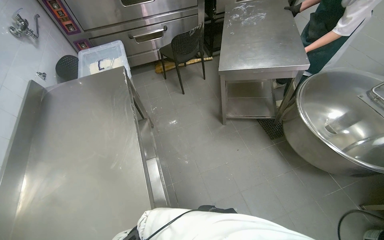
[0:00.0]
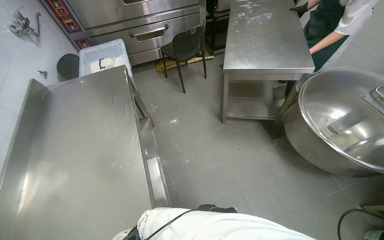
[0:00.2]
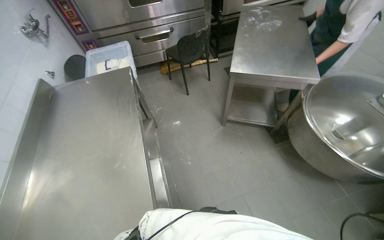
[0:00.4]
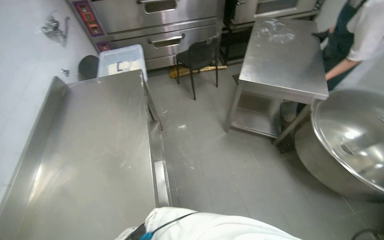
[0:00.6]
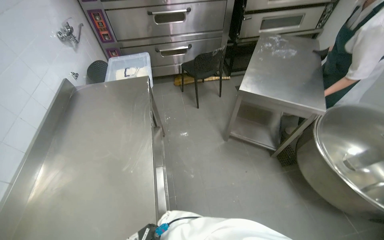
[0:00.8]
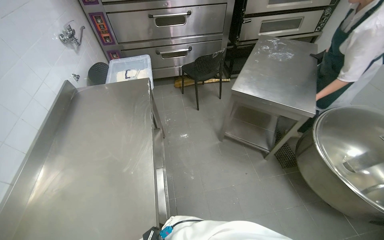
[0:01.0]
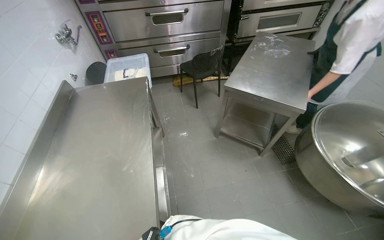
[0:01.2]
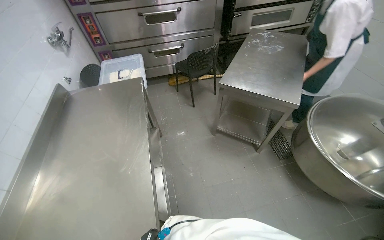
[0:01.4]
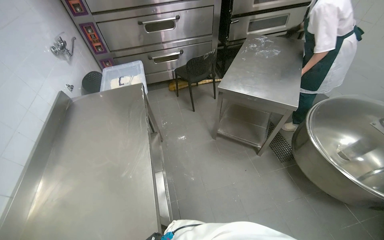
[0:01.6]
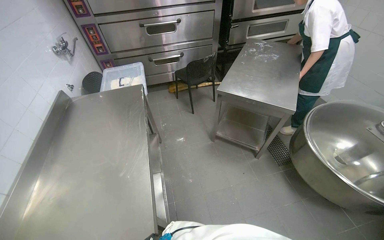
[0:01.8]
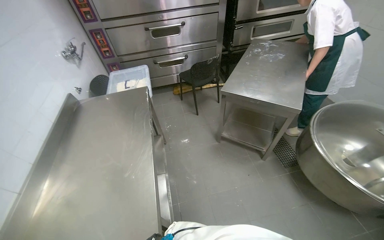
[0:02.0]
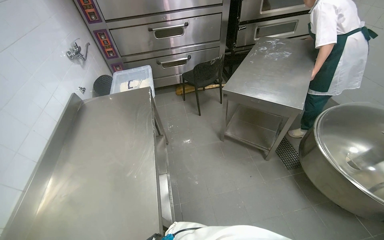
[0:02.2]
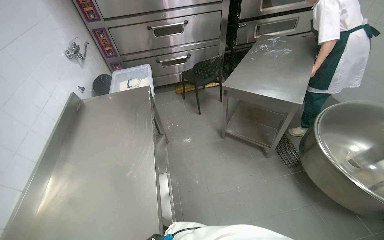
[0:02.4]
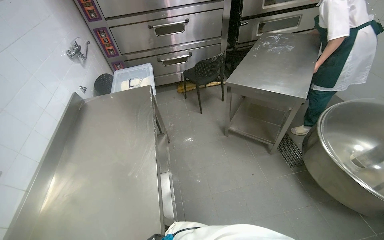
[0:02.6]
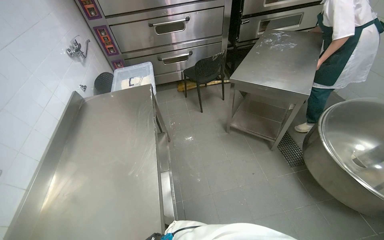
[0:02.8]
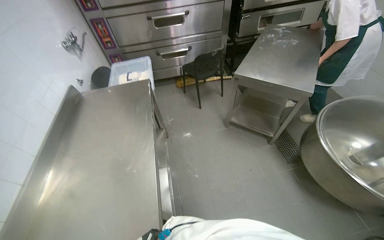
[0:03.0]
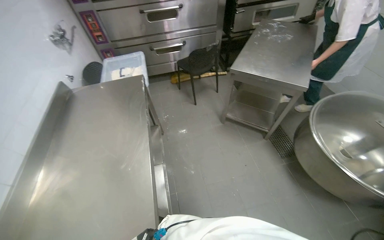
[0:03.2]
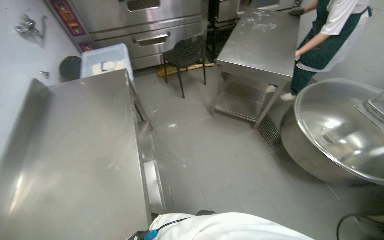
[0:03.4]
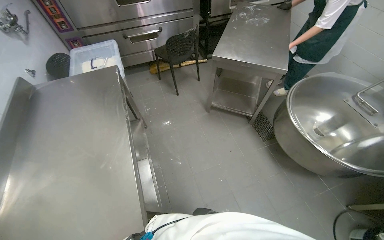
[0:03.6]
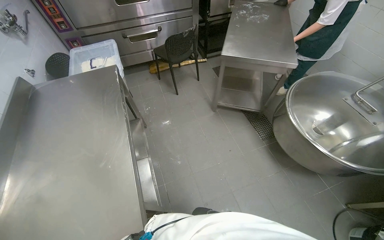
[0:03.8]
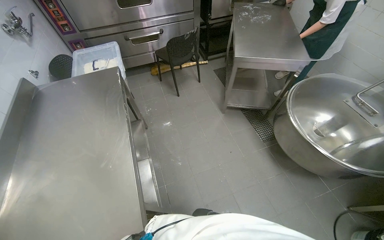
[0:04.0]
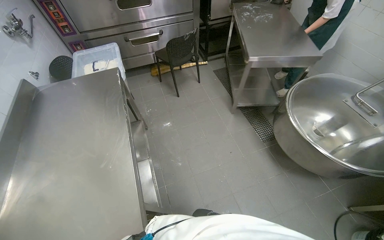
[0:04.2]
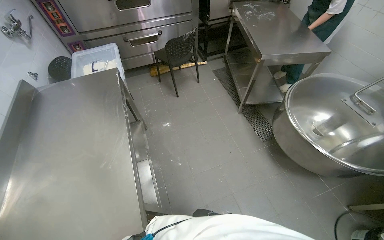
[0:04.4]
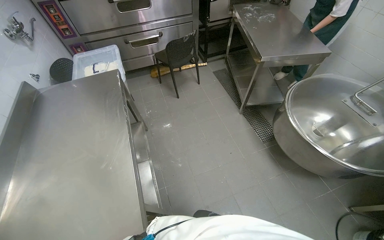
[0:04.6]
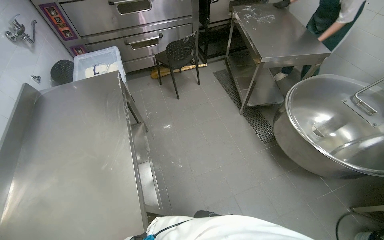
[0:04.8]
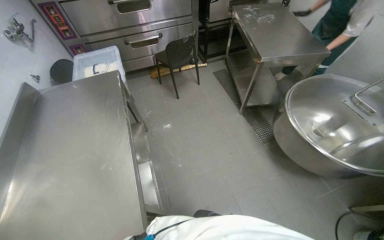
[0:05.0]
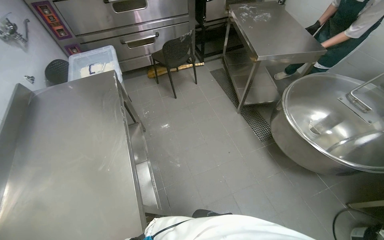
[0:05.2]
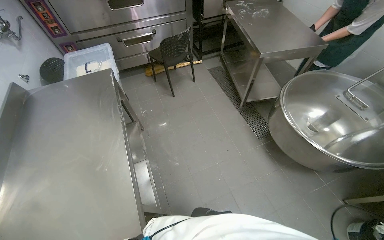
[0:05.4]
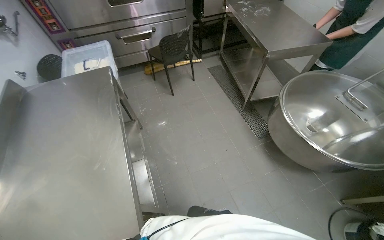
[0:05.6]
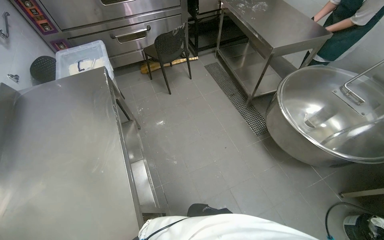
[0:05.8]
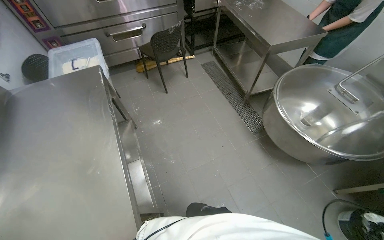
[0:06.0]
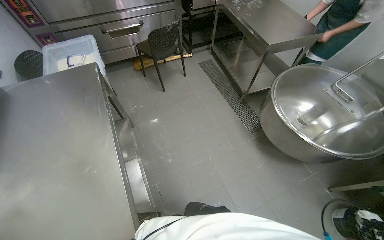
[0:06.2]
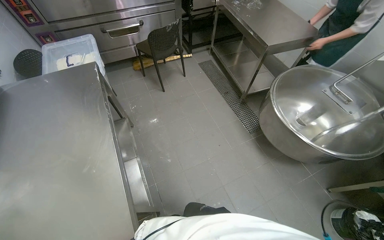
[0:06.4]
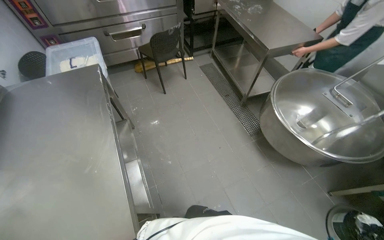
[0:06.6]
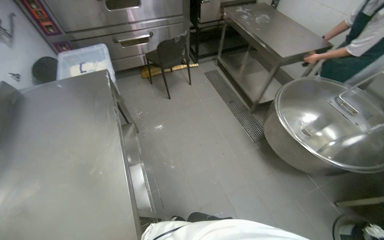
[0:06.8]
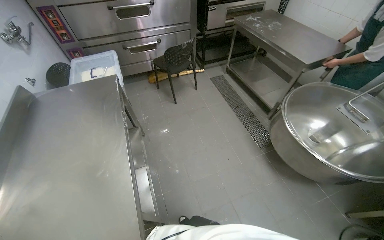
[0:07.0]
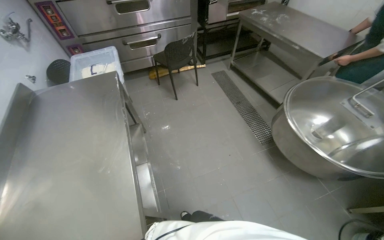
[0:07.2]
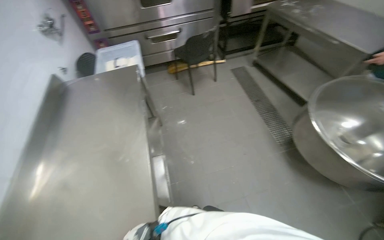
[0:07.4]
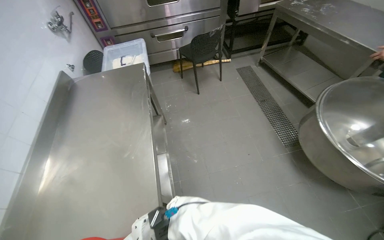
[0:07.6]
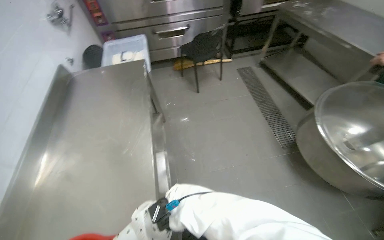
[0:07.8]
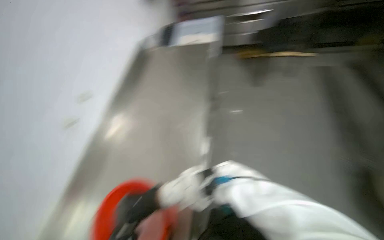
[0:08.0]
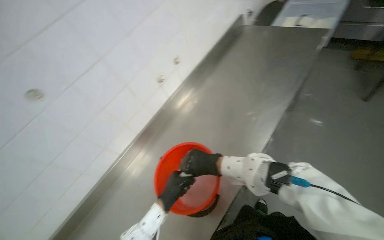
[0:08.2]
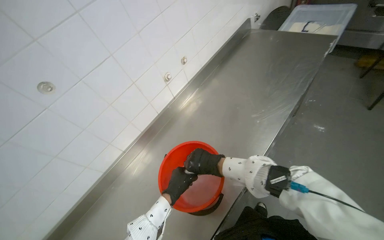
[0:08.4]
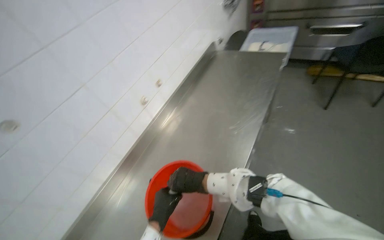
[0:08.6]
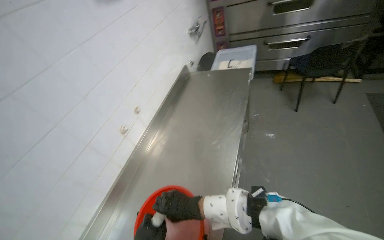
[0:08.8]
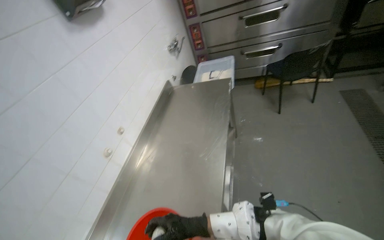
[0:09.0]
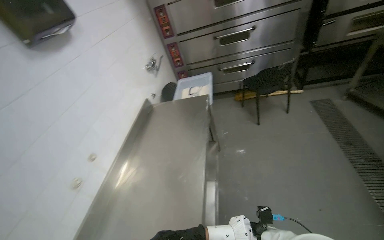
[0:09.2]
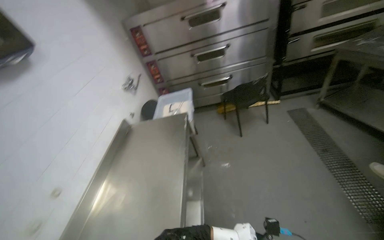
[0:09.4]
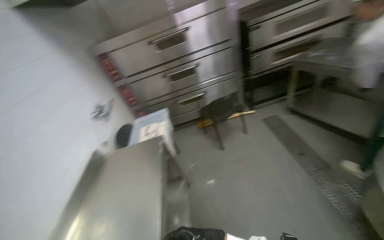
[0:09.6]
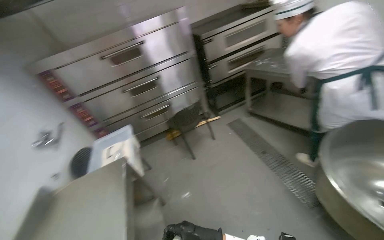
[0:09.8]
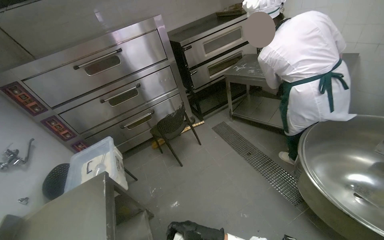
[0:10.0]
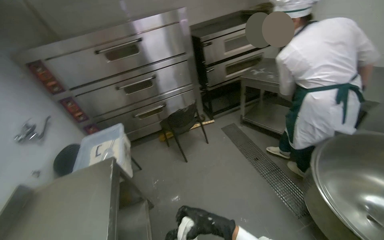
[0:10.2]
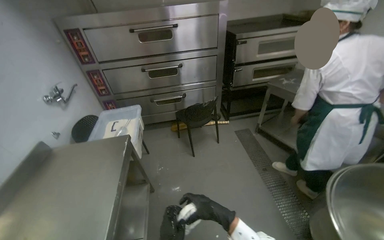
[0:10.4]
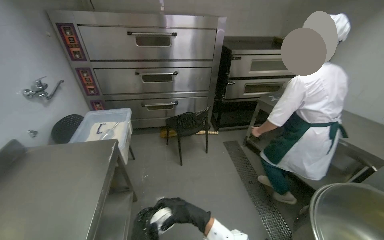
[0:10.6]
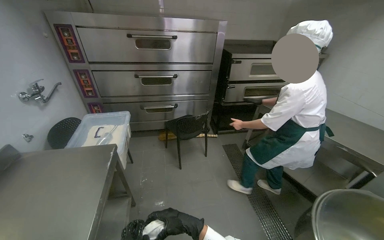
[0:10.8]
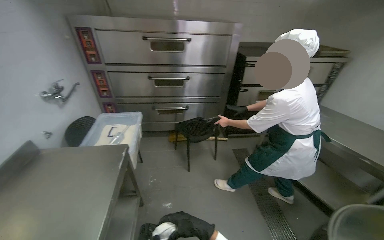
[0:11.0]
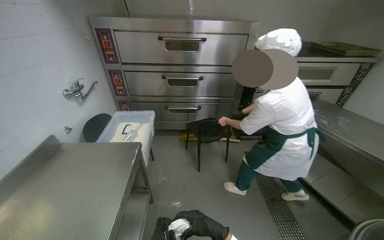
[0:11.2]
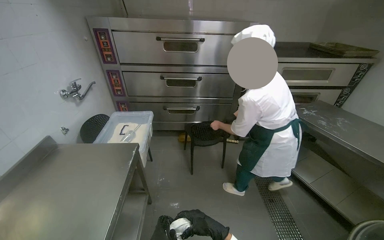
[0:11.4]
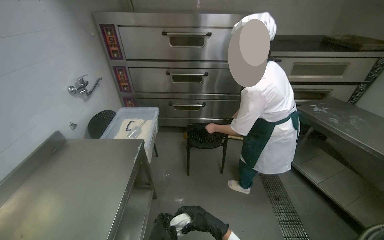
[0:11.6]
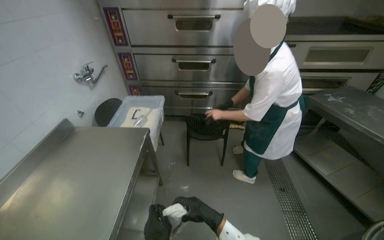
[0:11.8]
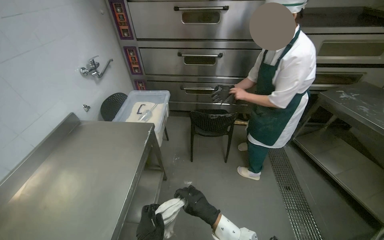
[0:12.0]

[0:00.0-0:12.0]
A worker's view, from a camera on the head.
Job: preparing cleaning supplies.
The whole recording: Wringing cleaning cloth. The worker wrings a cleaning cloth in a bucket.
0:09.0 to 0:10.4: The view pans to the right by some 20 degrees. The camera pitches upward, by about 15 degrees.
0:10.4 to 0:12.0: The right hand moves farther from the camera, about 15 cm.

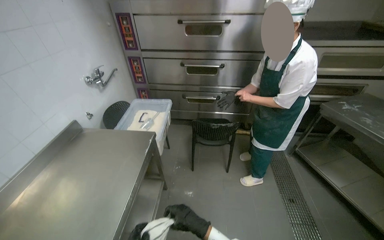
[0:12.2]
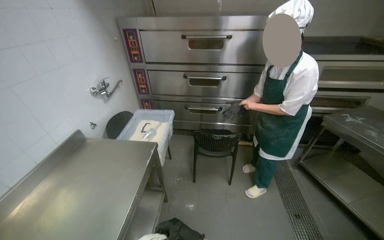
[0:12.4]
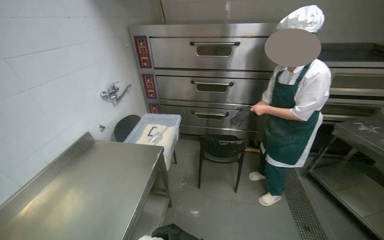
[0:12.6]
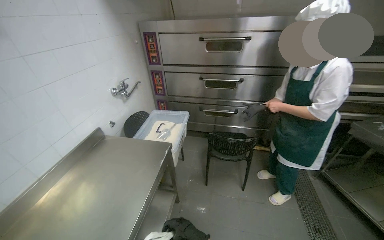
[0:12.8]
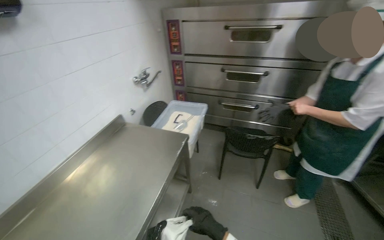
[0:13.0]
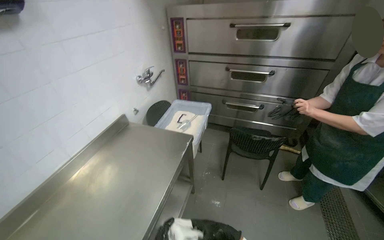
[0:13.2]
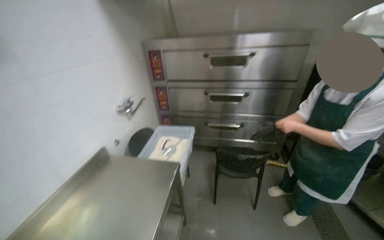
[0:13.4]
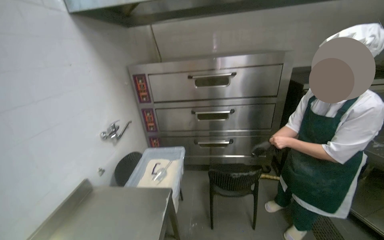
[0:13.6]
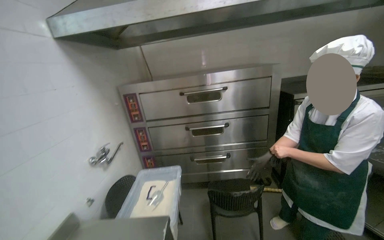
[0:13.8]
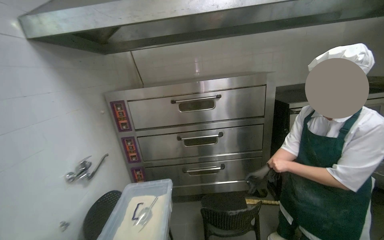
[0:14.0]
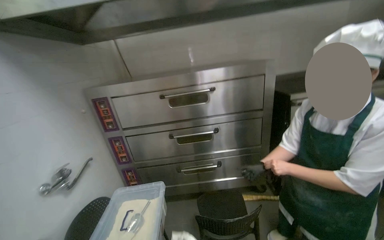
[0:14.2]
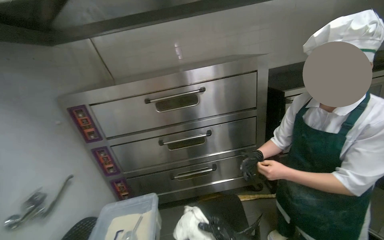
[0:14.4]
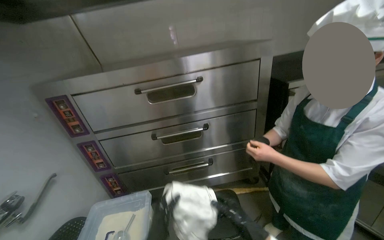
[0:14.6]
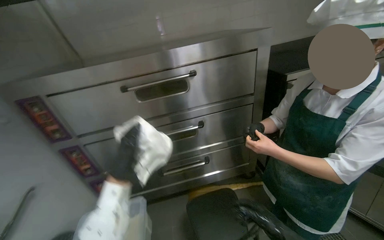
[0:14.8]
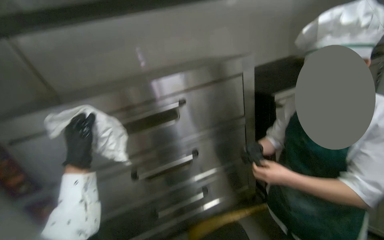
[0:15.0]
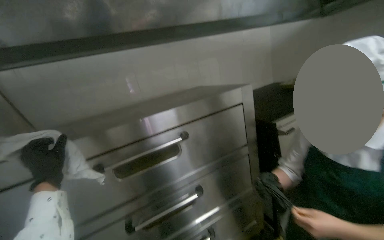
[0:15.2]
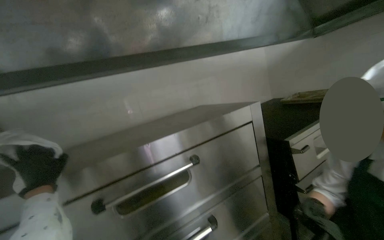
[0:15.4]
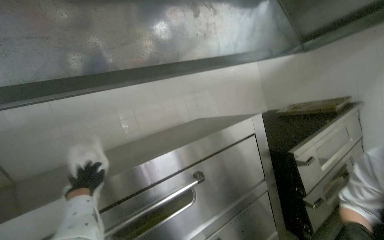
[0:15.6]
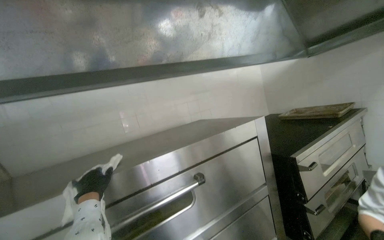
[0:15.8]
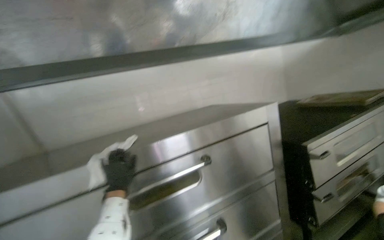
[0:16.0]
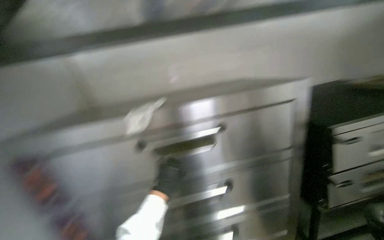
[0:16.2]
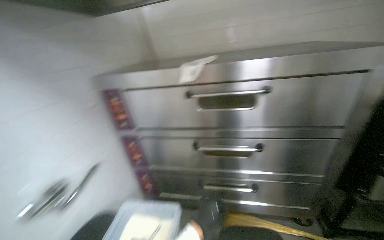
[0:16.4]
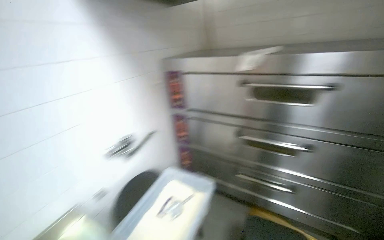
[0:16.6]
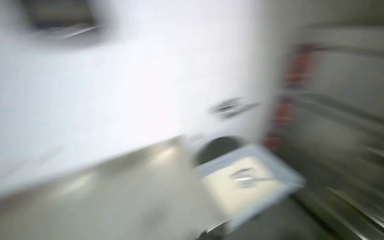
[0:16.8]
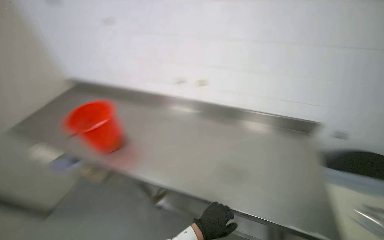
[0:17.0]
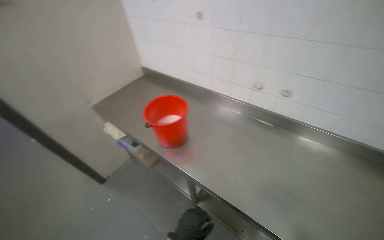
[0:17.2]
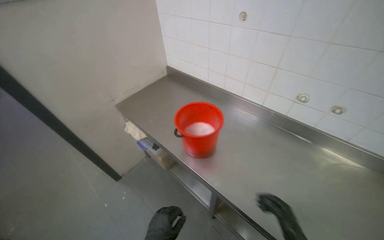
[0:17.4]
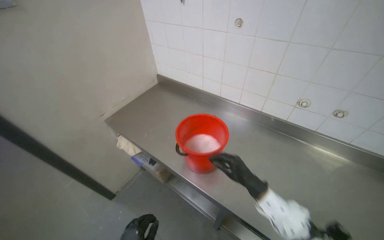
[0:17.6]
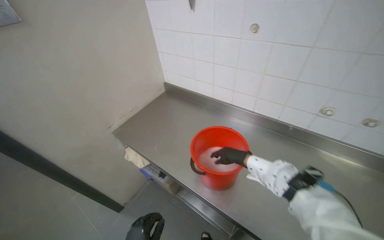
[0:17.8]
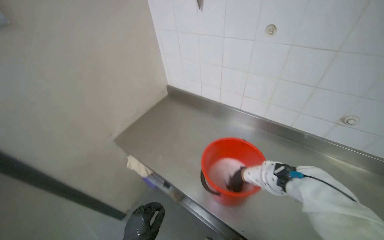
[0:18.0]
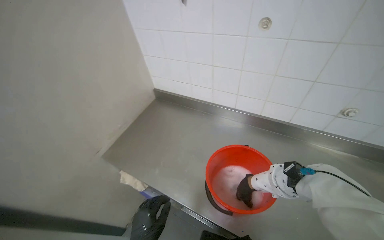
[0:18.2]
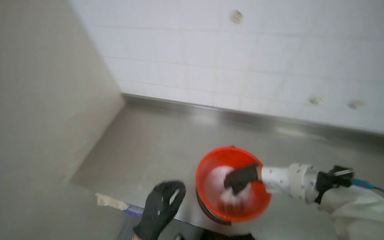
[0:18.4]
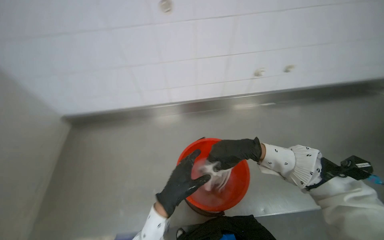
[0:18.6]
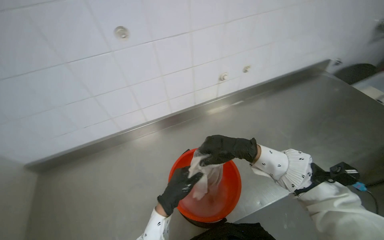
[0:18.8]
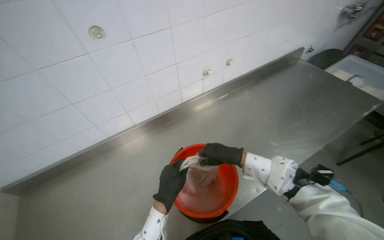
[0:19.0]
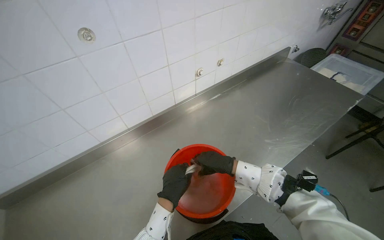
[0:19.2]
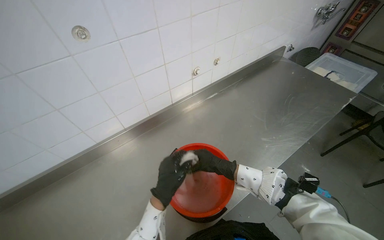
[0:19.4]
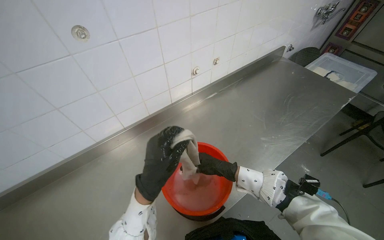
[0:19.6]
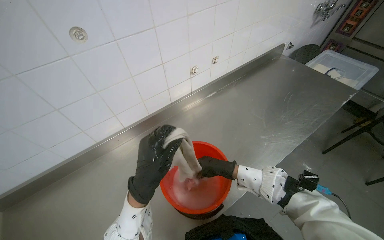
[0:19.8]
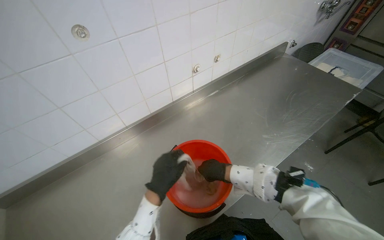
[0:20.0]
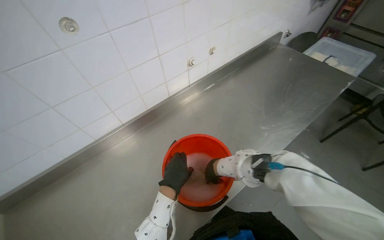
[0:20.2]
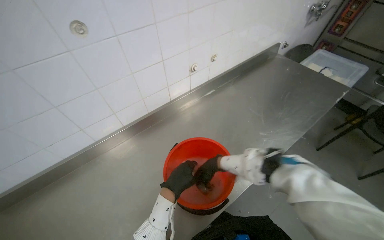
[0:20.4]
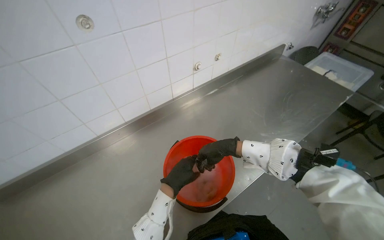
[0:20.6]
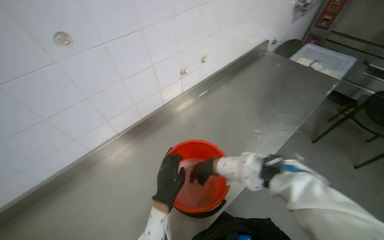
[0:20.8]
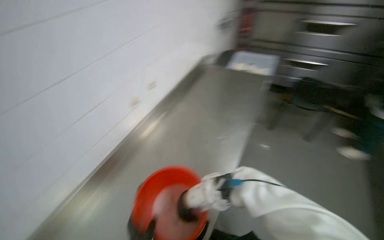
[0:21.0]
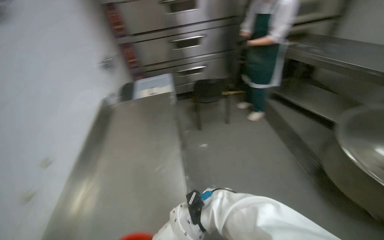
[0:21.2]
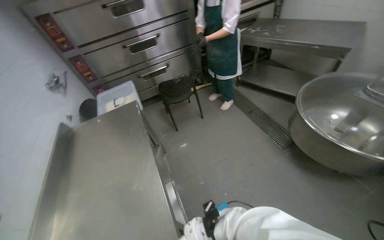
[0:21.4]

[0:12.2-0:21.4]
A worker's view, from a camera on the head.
Job: preparing cleaning supplies.
The whole recording: Wringing cleaning cloth. The worker wrings a cleaning cloth in a bucket.
0:12.2 to 0:13.8: The view tips upward by roughly 20 degrees.
0:13.8 to 0:15.2: The camera is carried roughly 60 cm. The head rotates some 30 degrees to the right. The view tips upward by some 15 degrees.
0:15.2 to 0:16.8: The head rotates roughly 75 degrees to the left. The view tips downward by some 25 degrees.
0:16.8 to 0:18.4: The camera travels approximately 60 cm.
0:18.4 to 0:19.8: The view pans to the right by approximately 15 degrees. The right hand goes nearer to the camera and returns, about 10 cm each way, while the left hand goes roughly 10 cm up the picture.
0:19.8 to 0:21.4: The head turns to the right by some 75 degrees. The camera pitches upward, by roughly 15 degrees.
